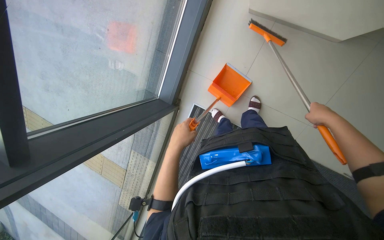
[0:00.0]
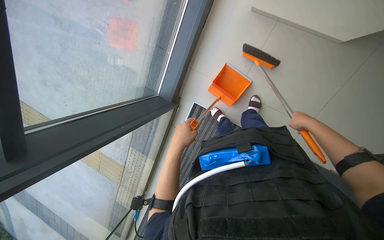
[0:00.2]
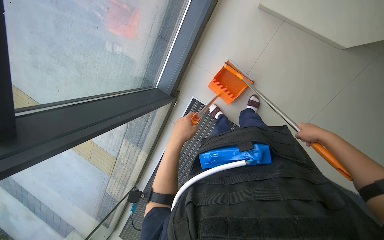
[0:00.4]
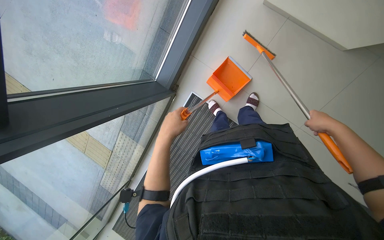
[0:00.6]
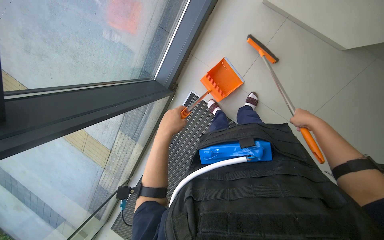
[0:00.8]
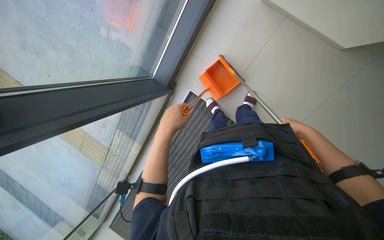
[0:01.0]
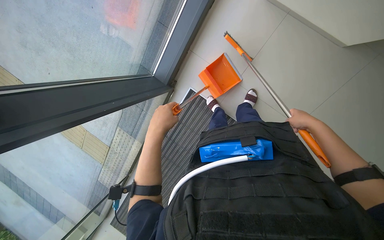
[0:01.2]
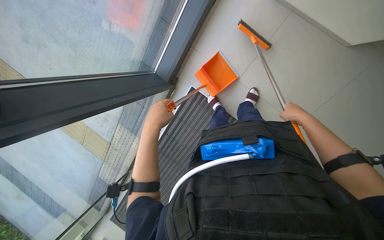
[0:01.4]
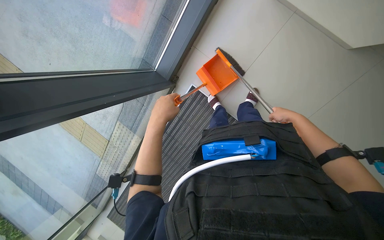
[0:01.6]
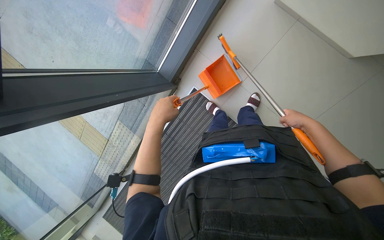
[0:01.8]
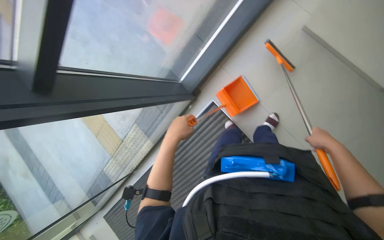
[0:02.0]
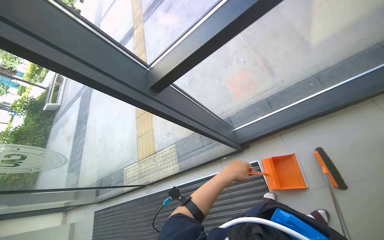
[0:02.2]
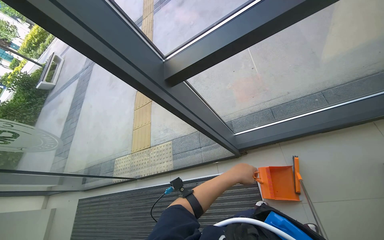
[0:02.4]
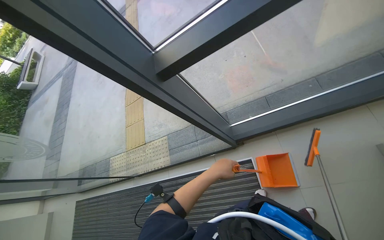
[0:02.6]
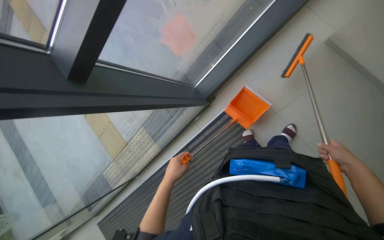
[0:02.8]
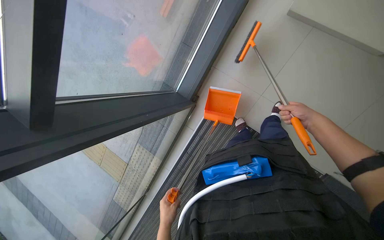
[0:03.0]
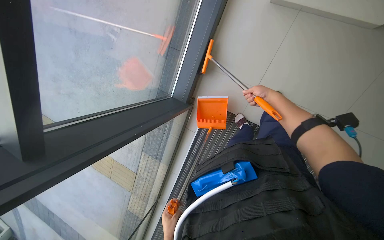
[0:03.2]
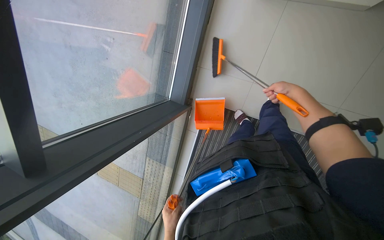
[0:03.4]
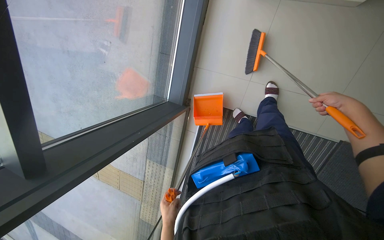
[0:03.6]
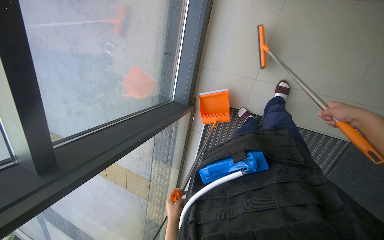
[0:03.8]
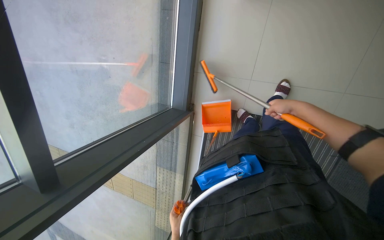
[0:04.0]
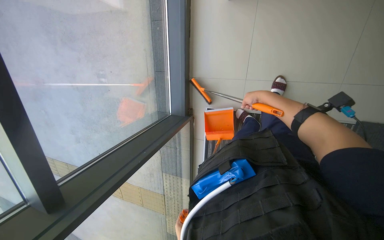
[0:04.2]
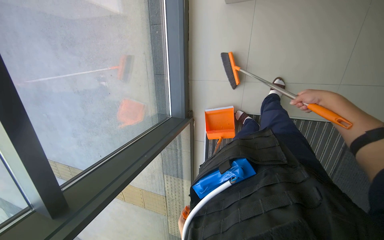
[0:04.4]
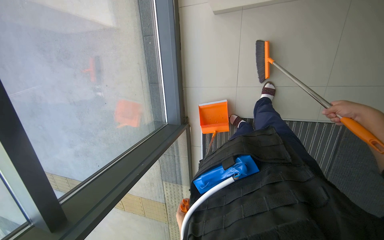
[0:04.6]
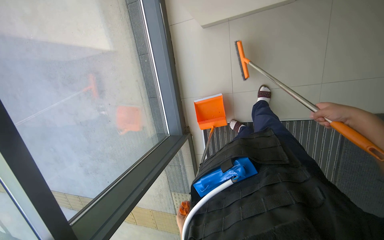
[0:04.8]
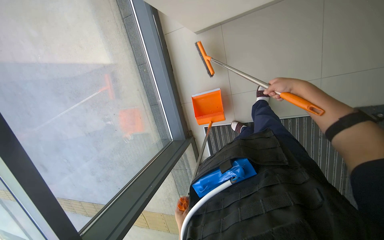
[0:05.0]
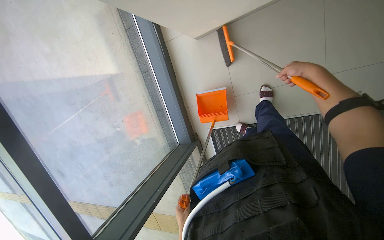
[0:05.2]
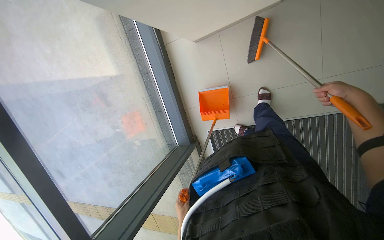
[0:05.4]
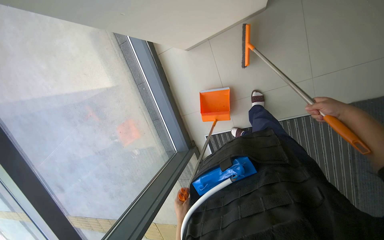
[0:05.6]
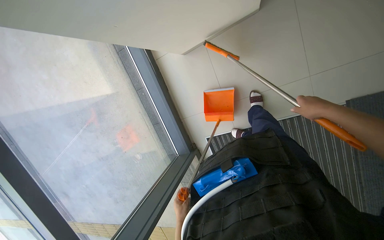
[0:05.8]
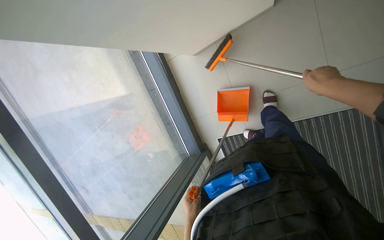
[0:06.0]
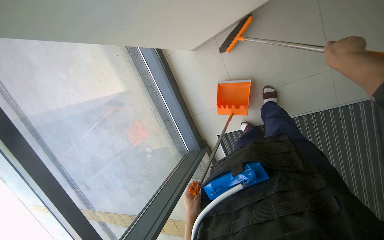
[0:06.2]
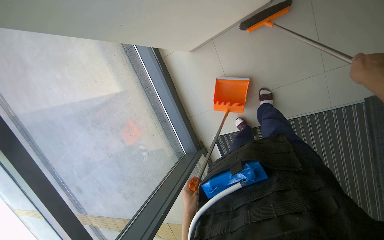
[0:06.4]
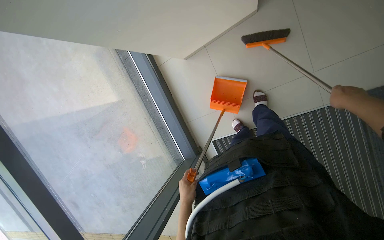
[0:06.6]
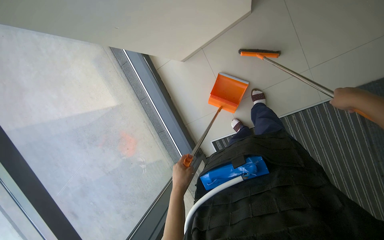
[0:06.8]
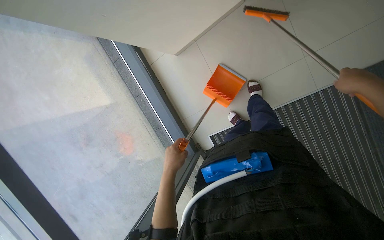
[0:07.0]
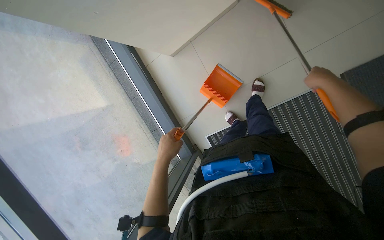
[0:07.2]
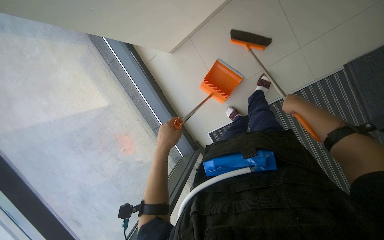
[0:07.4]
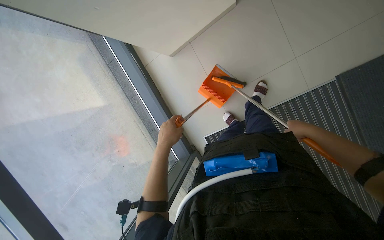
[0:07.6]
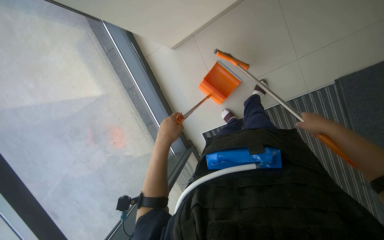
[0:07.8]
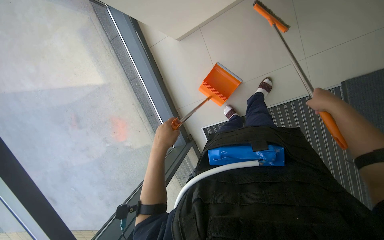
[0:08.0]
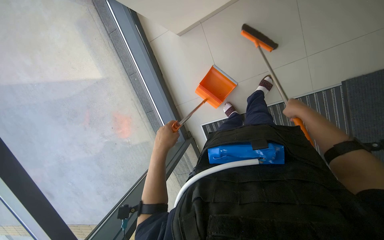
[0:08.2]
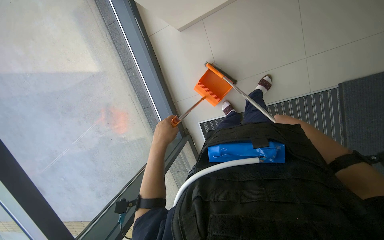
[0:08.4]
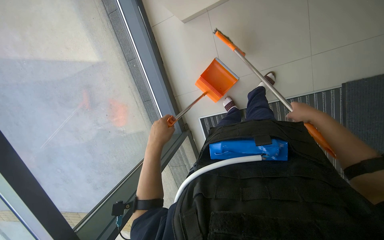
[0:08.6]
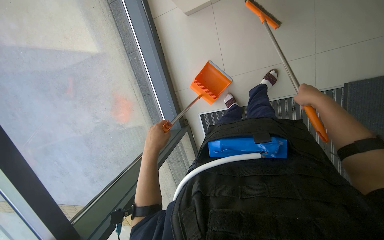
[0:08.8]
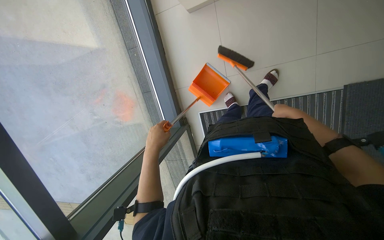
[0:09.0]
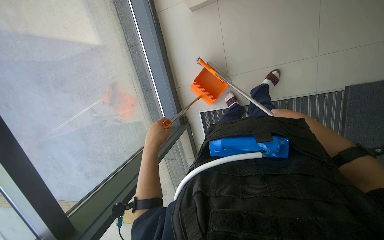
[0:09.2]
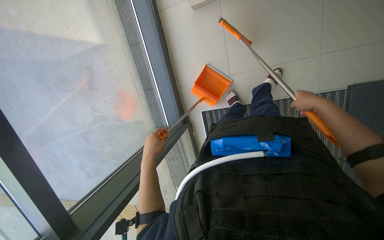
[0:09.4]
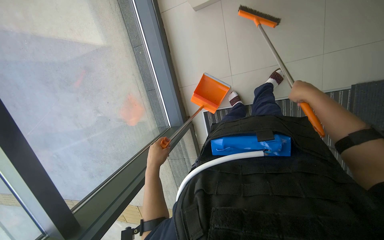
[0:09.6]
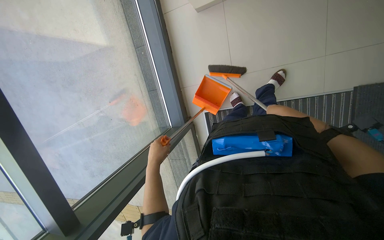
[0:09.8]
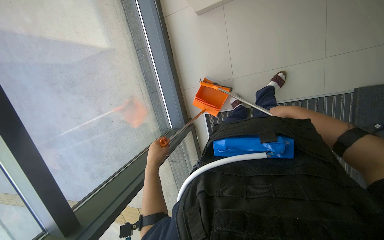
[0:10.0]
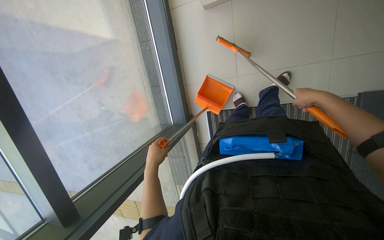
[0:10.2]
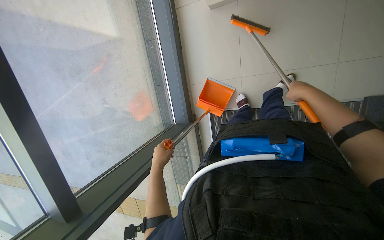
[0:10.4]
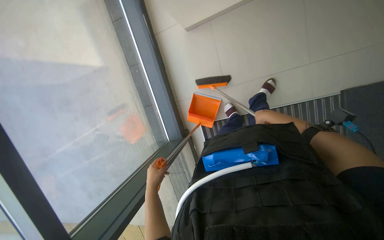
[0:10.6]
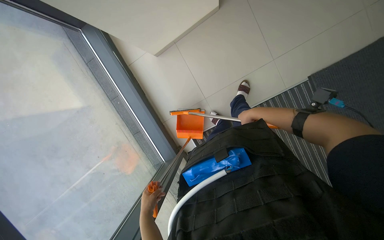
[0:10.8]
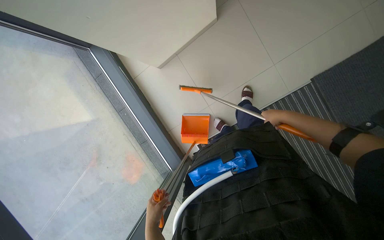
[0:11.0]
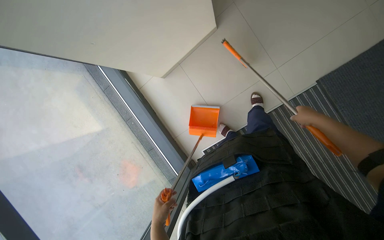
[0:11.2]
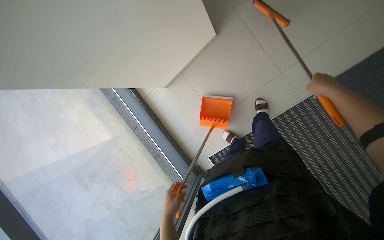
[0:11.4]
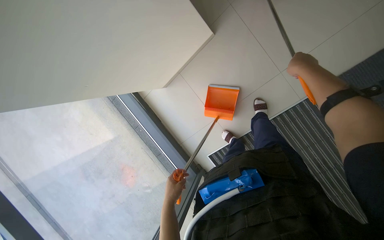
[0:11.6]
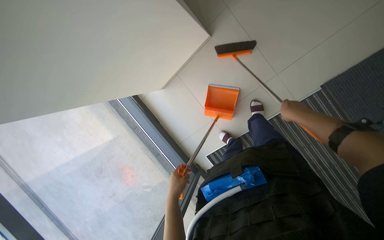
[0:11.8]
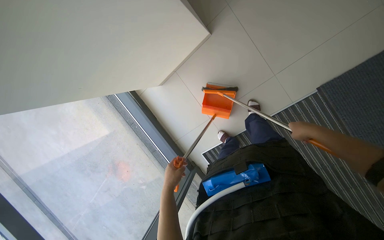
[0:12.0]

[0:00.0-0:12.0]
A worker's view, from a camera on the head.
Job: sweeping floor.
The whole recording: Sweeping floor with dustpan. The worker sweeps debris from the floor using a long-handled brush and collects it with a dustpan.
0.0 to 1.6 s: The right hand goes nearer and farther, some 15 cm each way, reversing 2 times.
3.0 to 4.4 s: The scene turns roughly 25 degrees counterclockwise in the picture. The right hand swings left and right, roughly 25 cm each way, with 3 reversals.
4.4 to 6.0 s: The right hand moves left and right over some 20 cm, changing direction 3 times.
6.0 to 7.6 s: The left hand heads up the picture and nearer to the camera, covering roughly 35 cm. Meanwhile the right hand shifts some 25 cm down the picture and farther from the camera.
7.6 to 9.0 s: The right hand goes nearer and farther, approximately 20 cm each way, reversing 3 times.
9.0 to 10.4 s: The left hand goes roughly 15 cm down the picture and farther from the camera.
10.4 to 12.0 s: The view tilts about 15 degrees upward. Everything in view rotates about 25 degrees counterclockwise.

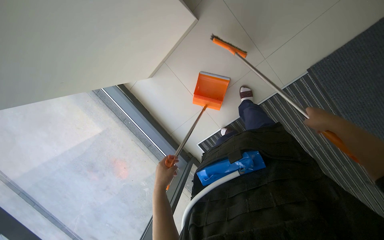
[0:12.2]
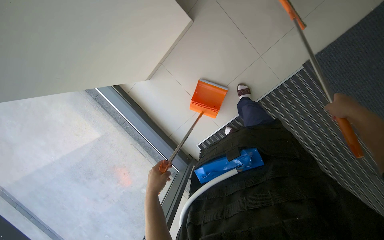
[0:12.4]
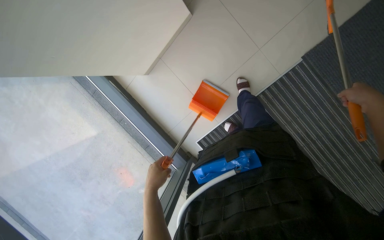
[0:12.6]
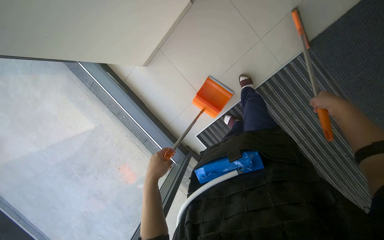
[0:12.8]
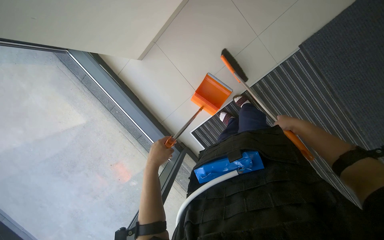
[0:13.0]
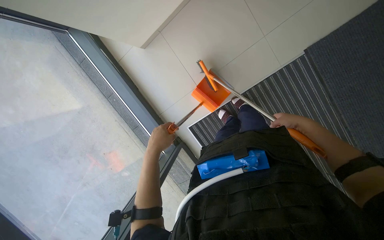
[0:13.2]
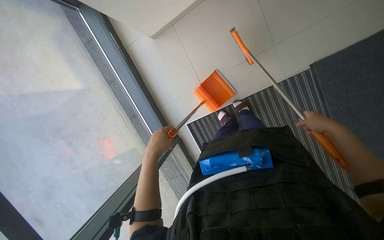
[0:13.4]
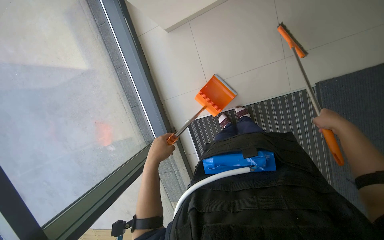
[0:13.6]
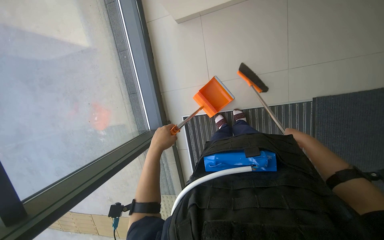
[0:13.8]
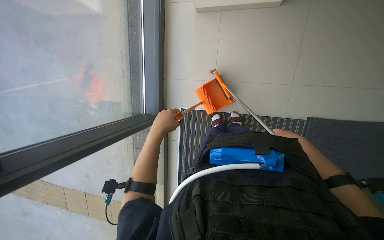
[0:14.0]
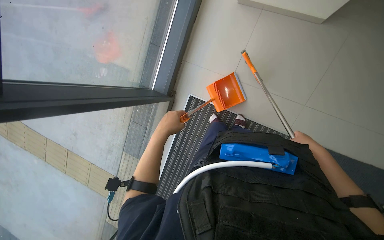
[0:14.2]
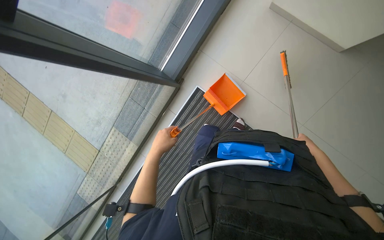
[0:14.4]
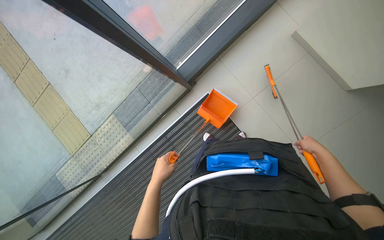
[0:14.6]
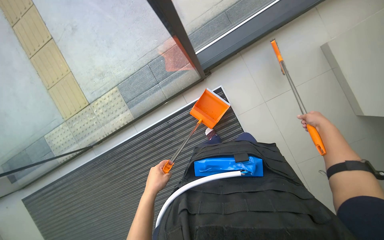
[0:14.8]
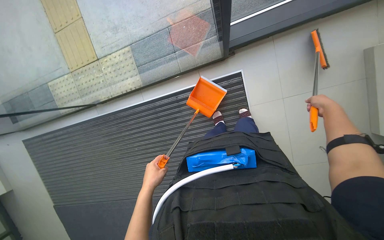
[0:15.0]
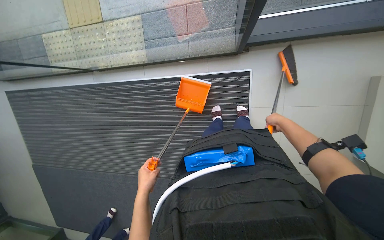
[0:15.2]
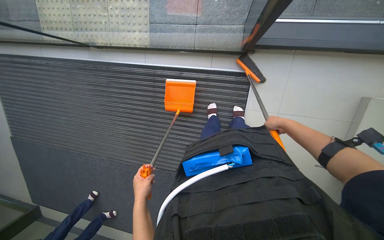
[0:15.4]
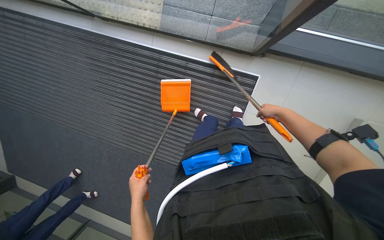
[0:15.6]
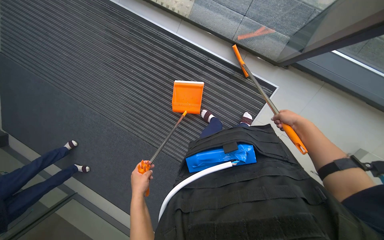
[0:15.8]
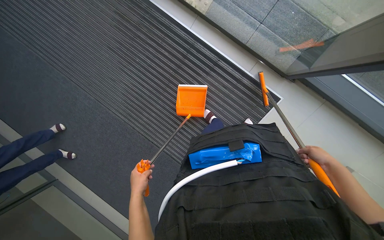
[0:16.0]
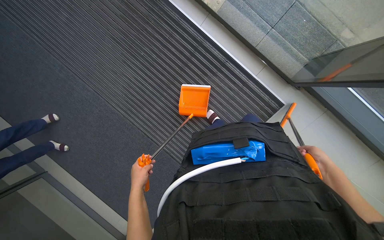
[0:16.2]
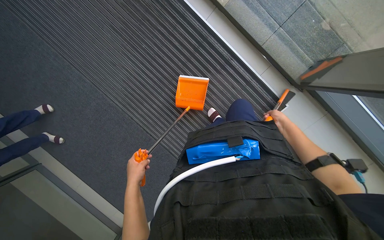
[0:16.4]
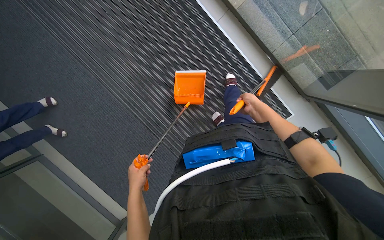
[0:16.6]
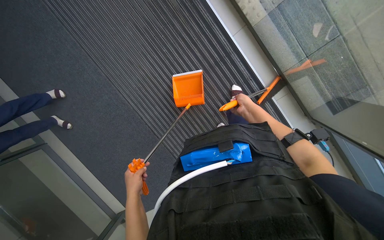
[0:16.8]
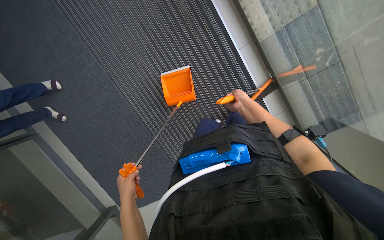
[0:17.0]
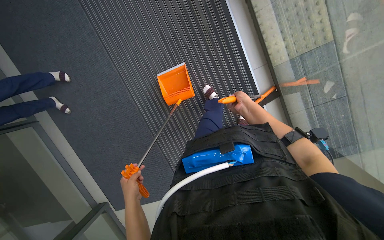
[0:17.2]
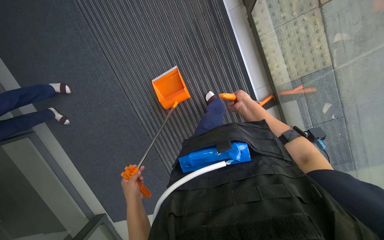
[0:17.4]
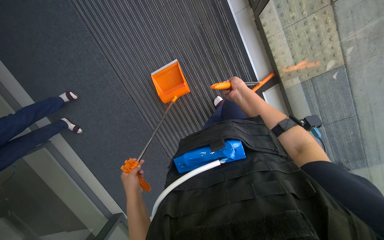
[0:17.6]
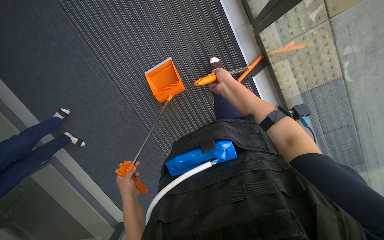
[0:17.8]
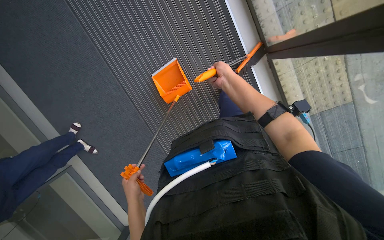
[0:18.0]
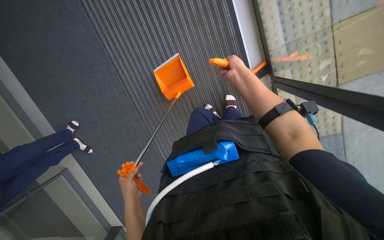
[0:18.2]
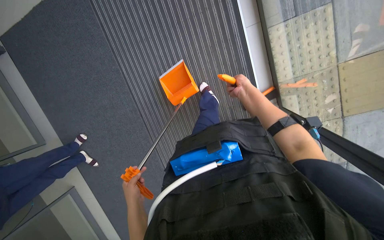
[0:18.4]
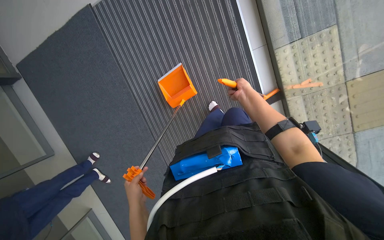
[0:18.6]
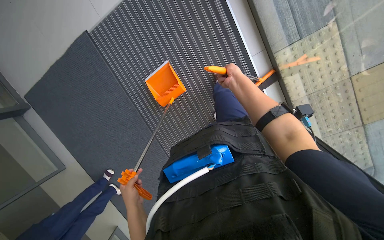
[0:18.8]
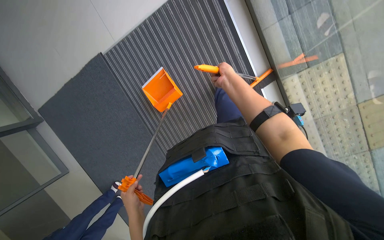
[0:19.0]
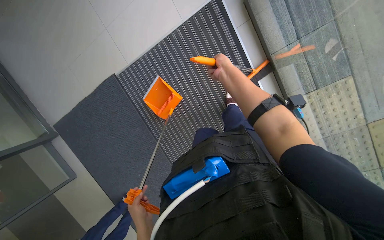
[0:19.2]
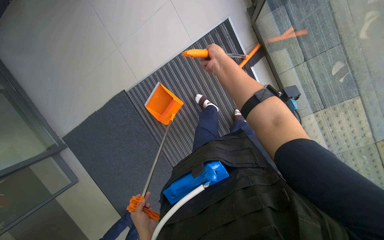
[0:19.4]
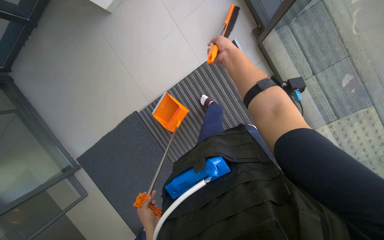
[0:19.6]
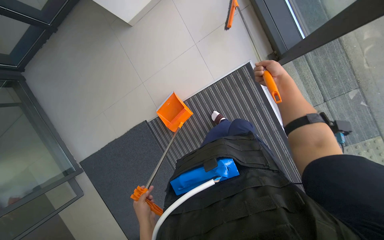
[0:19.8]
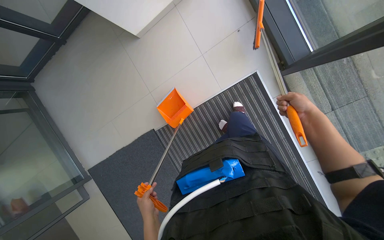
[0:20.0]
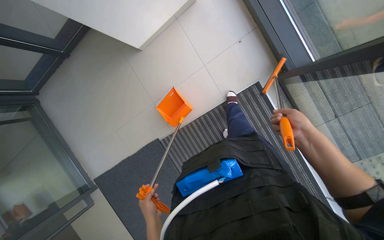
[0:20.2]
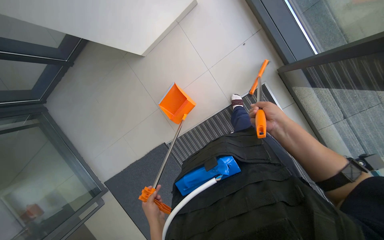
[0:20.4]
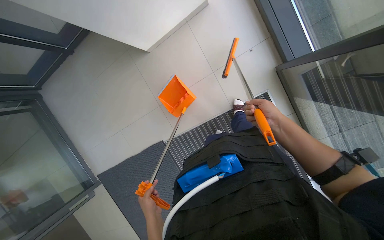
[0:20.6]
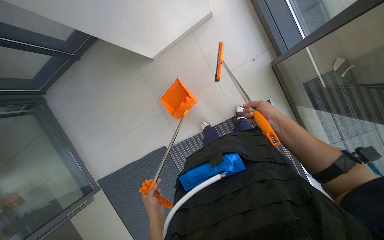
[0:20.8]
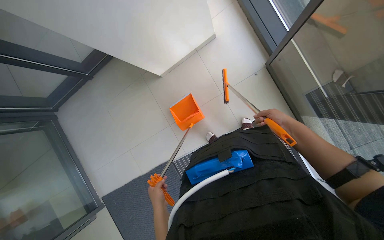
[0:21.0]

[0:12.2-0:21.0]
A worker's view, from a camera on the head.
Job: sweeping floor.
The whole recording: Sweeping floor with dustpan. The worker sweeps debris from the floor using a long-handled brush and collects it with a dustpan.
12.2 to 13.6 s: The right hand reaches about 10 cm to the left, then returns.
13.6 to 15.2 s: The view tips downward by roughly 20 degrees. Everything in view rotates approximately 85 degrees clockwise.
15.2 to 16.6 s: The head travels approximately 40 cm. The view pans to the right by roughly 15 degrees. The view tilts about 15 degrees downward. The scene rotates clockwise by roughly 45 degrees.
16.6 to 18.0 s: The head travels roughly 50 cm.
18.0 to 19.6 s: The view tips upward by roughly 15 degrees. The right hand moves up the picture, about 40 cm.
19.6 to 21.0 s: The camera pitches upward, by approximately 15 degrees.
